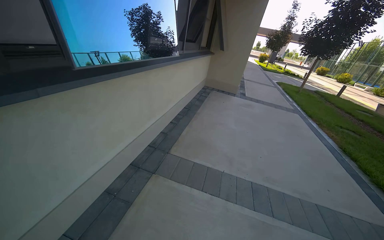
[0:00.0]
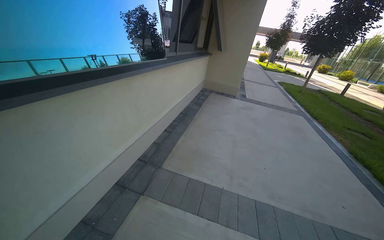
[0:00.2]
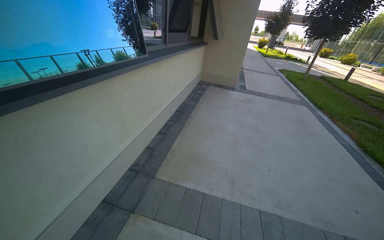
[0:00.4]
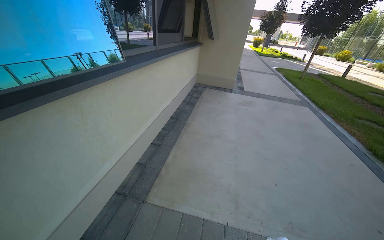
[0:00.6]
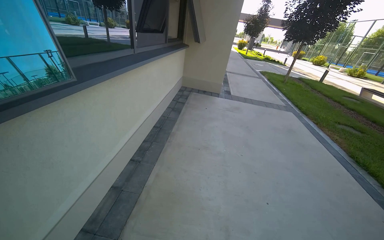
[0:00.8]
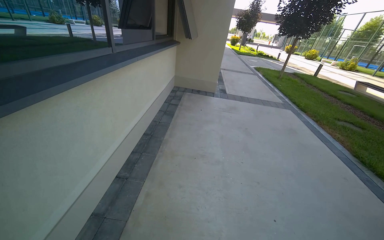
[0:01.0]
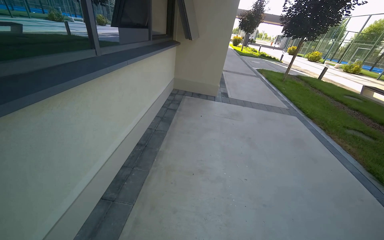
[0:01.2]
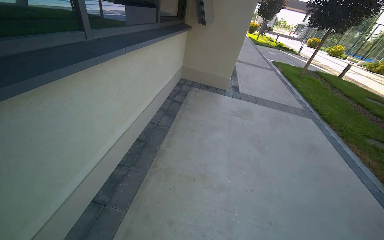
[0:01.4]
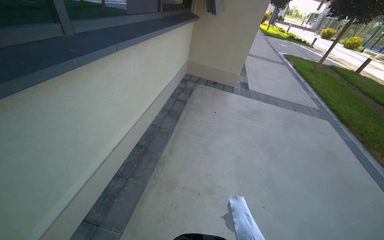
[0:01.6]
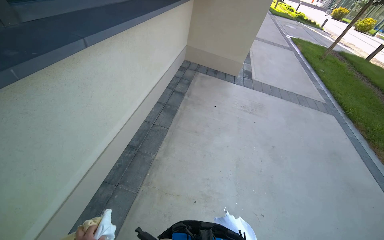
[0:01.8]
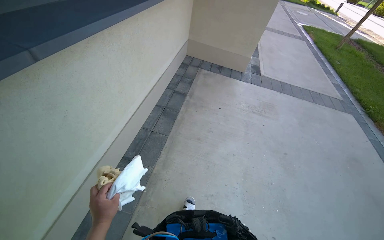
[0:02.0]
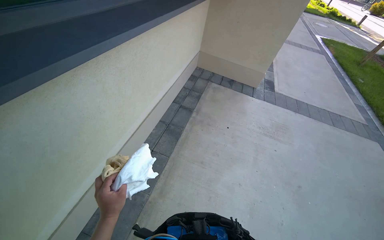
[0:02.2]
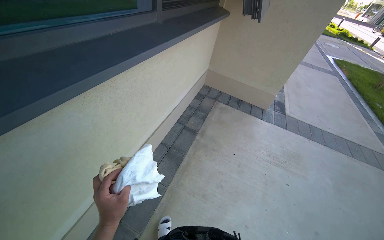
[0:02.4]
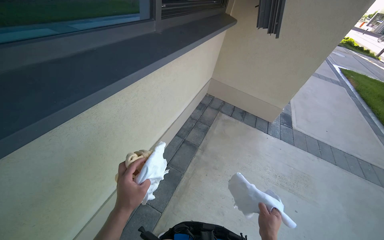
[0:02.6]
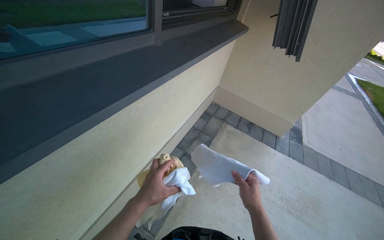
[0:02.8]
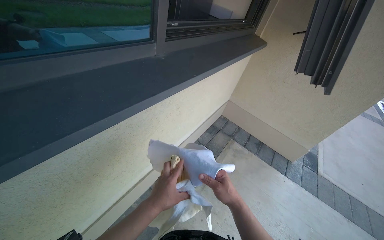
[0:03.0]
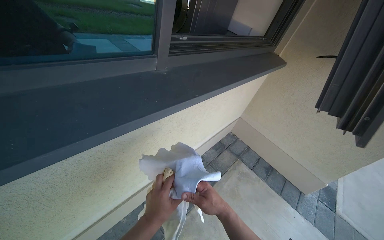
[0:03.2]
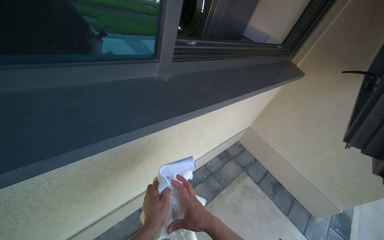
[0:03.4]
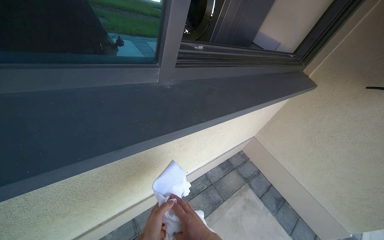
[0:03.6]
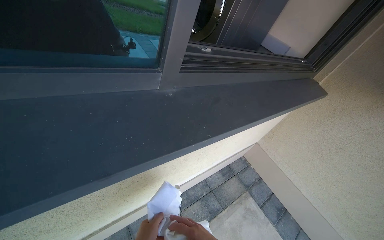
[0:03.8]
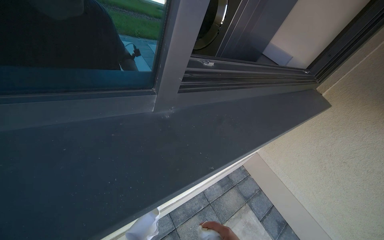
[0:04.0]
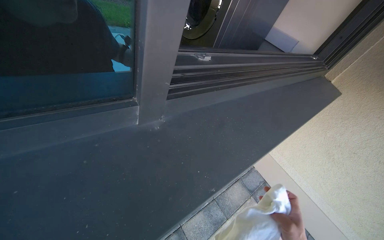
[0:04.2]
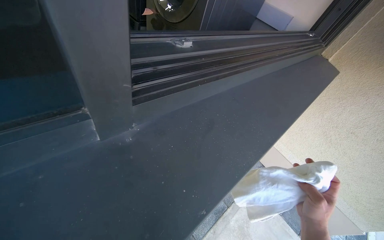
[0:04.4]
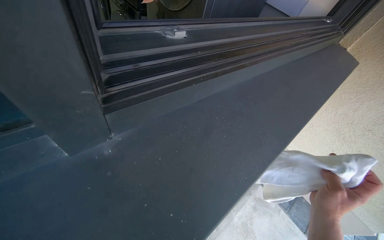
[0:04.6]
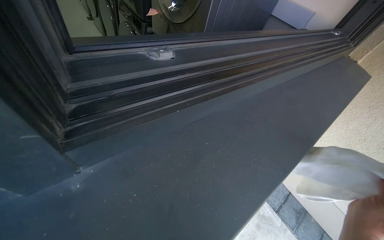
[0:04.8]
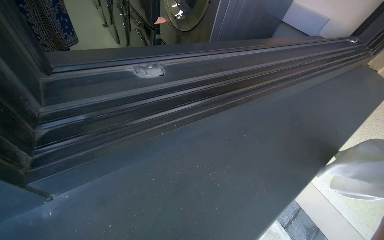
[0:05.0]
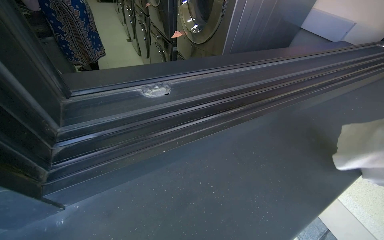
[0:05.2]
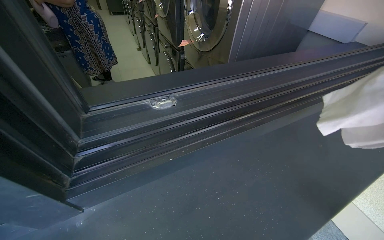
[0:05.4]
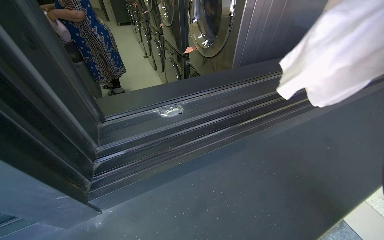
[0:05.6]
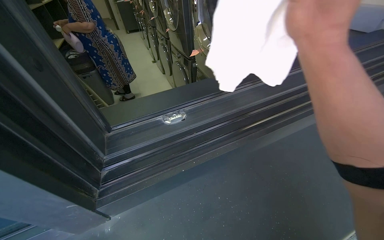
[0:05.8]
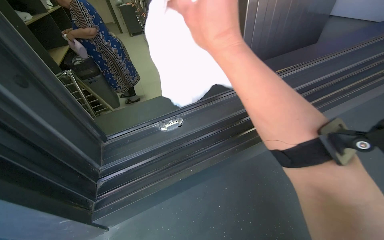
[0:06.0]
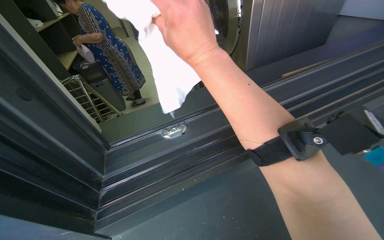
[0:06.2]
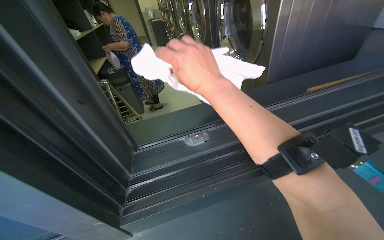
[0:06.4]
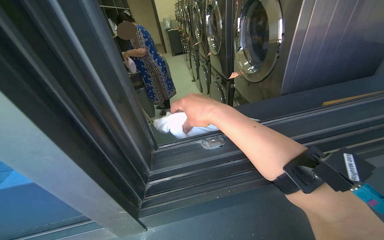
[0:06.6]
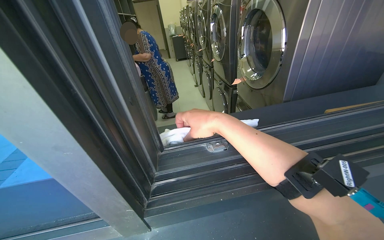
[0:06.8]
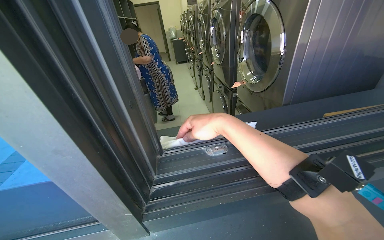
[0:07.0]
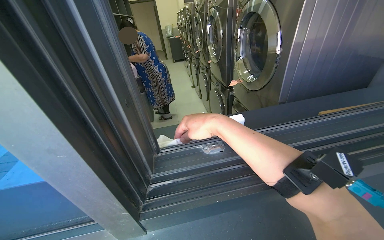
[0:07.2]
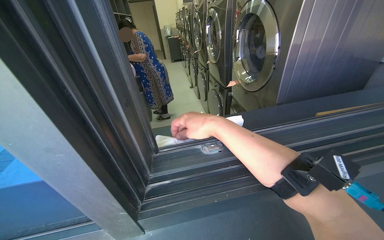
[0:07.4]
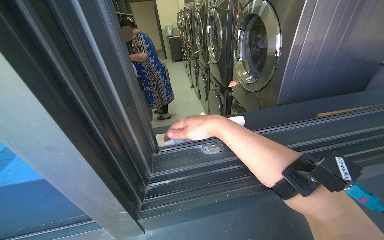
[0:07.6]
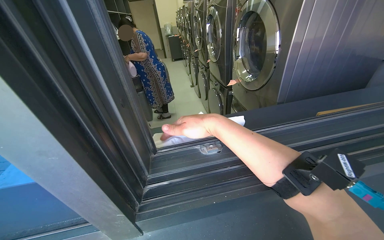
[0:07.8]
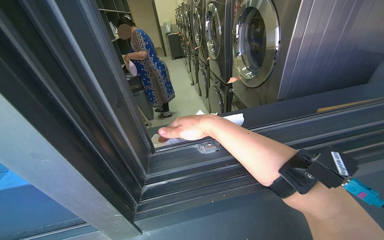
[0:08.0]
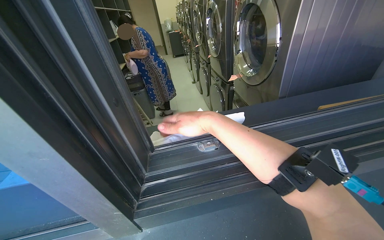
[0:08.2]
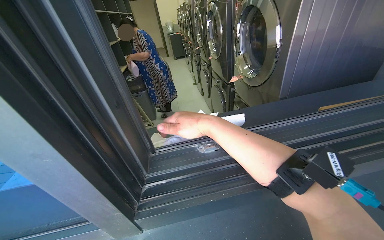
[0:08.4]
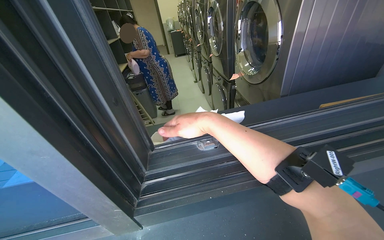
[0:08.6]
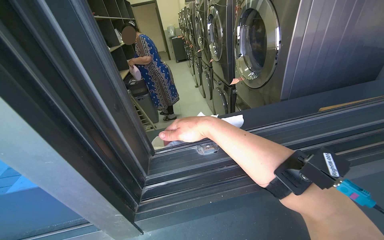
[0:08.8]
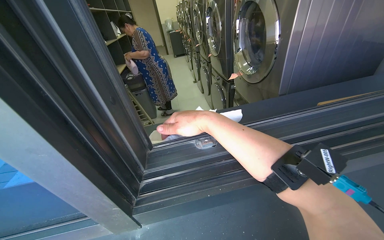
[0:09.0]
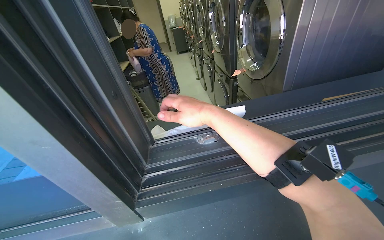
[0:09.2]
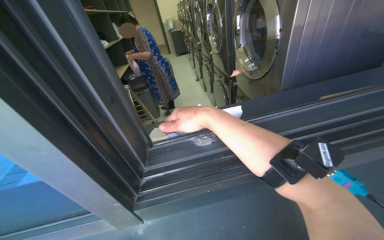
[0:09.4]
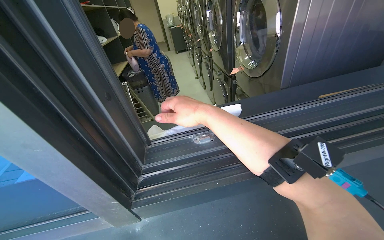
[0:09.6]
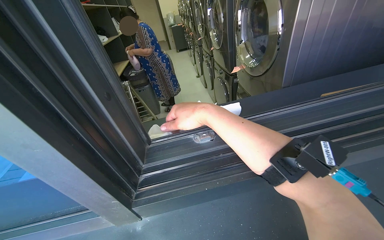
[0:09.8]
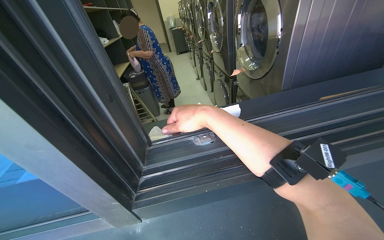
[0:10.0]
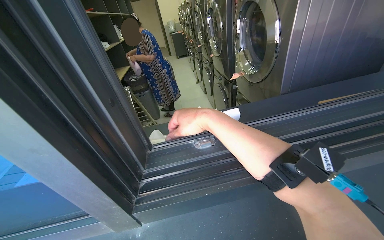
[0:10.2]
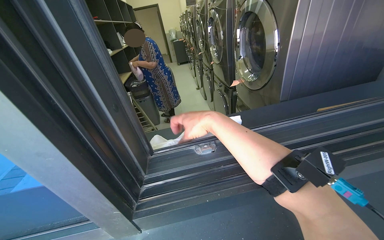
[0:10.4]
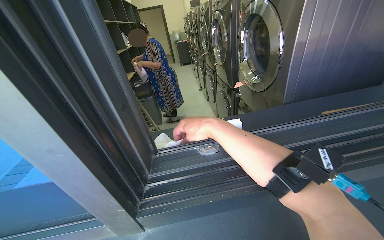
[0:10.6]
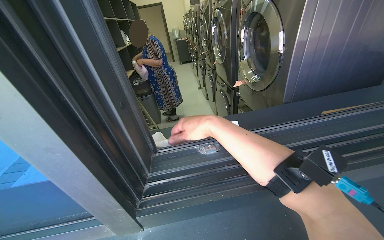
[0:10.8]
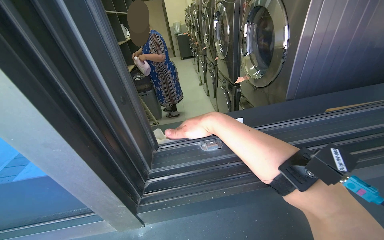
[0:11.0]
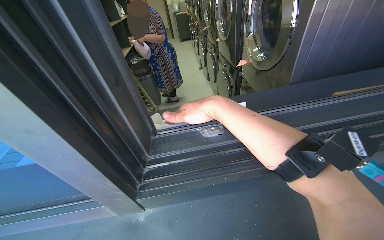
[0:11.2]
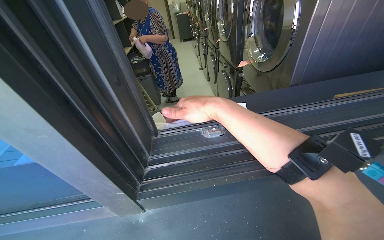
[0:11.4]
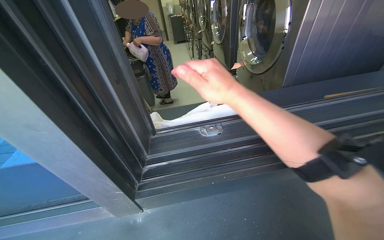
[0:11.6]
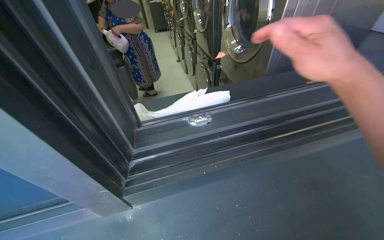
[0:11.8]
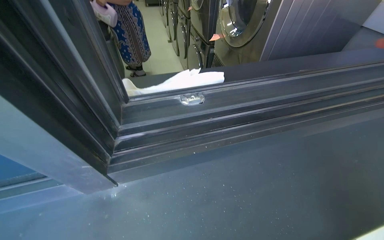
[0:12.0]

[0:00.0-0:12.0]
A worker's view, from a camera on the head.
Job: cleaning windows.
The whole recording: Cleaning glass door. The worker cleans the glass door using a squeegee and then wipes it with a cloth, also cleaning the door handle.
0:00.0 to 0:01.6: The camera is carried about 2 m. The wearer looks approximately 10 degrees further downward.
0:01.6 to 0:03.0: The wearer moves roughly 1.5 m. The head turns to the left by roughly 25 degrees.
0:03.0 to 0:04.4: The camera travels approximately 60 cm.
0:04.4 to 0:06.0: The view pans to the left by approximately 25 degrees.
0:06.0 to 0:07.6: The right hand moves farther from the camera, roughly 10 cm.
0:10.4 to 0:12.0: The wearer looks about 15 degrees further downward.

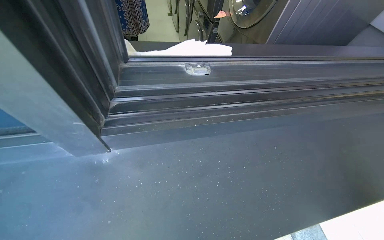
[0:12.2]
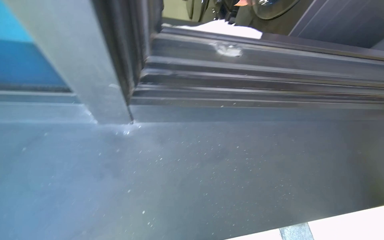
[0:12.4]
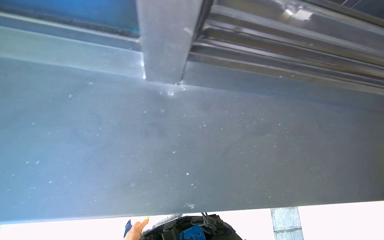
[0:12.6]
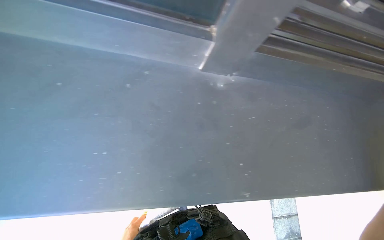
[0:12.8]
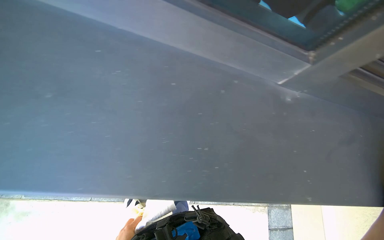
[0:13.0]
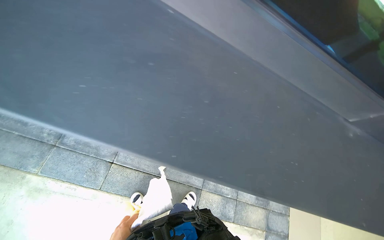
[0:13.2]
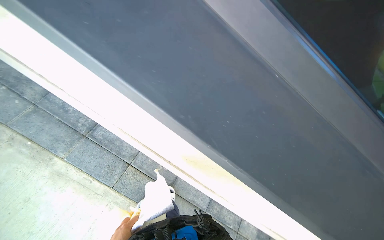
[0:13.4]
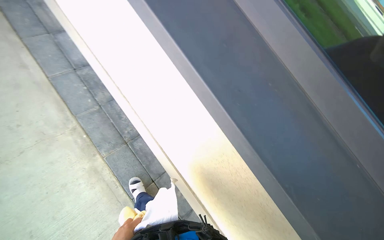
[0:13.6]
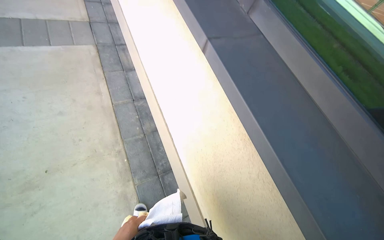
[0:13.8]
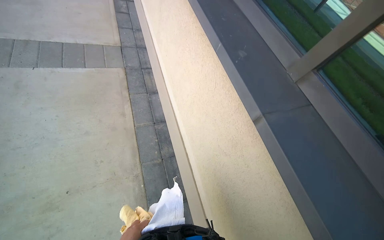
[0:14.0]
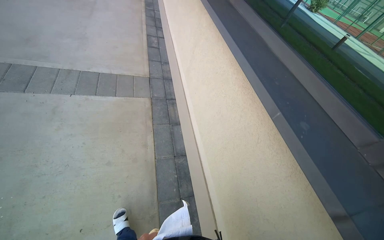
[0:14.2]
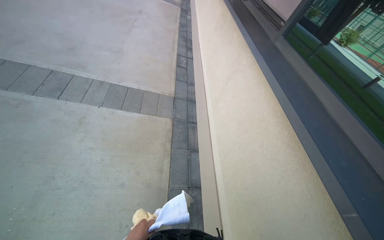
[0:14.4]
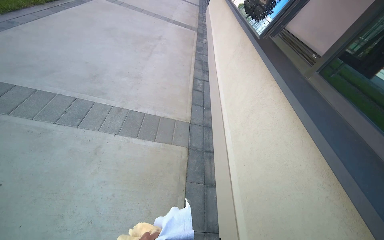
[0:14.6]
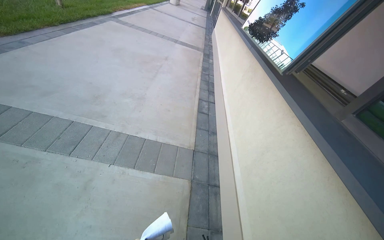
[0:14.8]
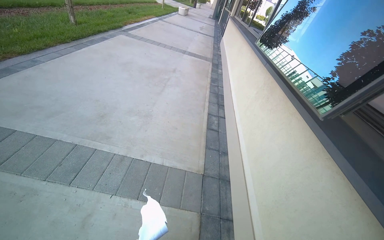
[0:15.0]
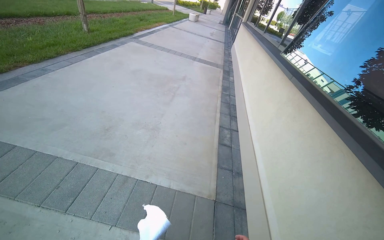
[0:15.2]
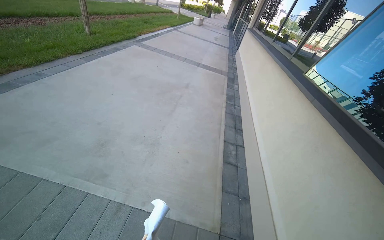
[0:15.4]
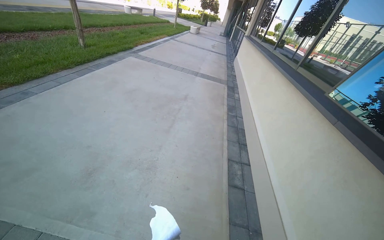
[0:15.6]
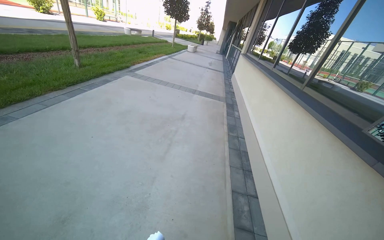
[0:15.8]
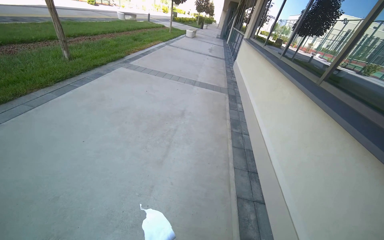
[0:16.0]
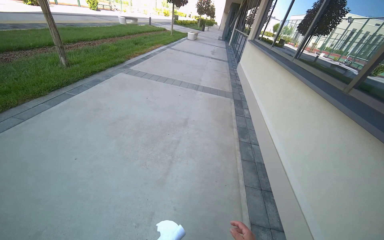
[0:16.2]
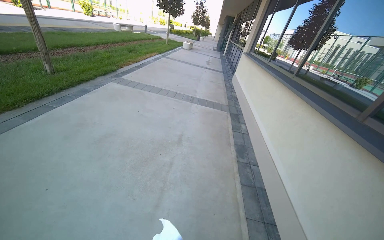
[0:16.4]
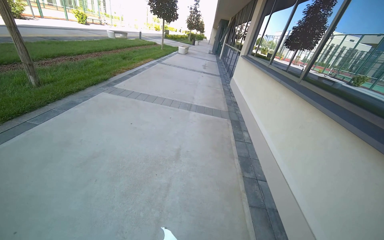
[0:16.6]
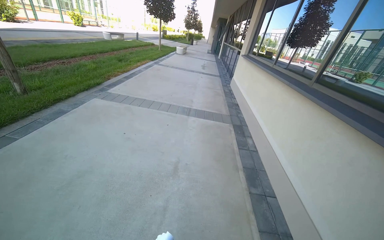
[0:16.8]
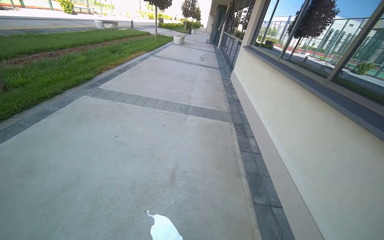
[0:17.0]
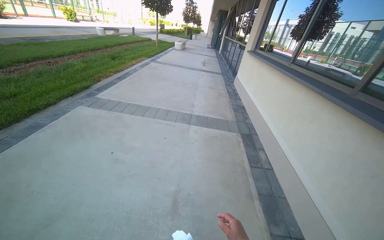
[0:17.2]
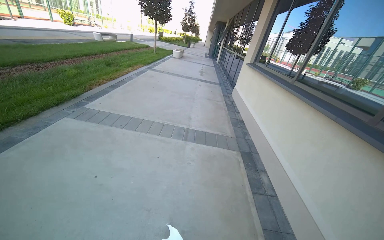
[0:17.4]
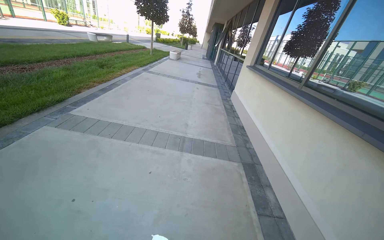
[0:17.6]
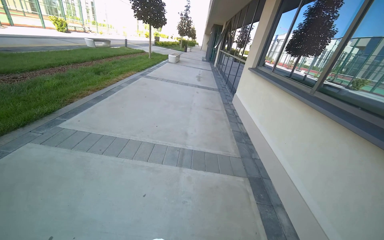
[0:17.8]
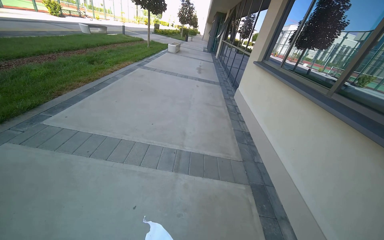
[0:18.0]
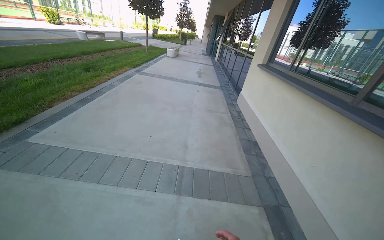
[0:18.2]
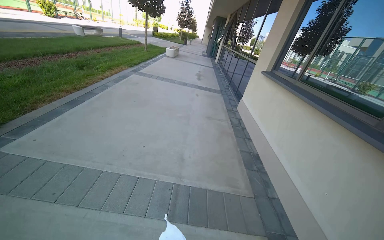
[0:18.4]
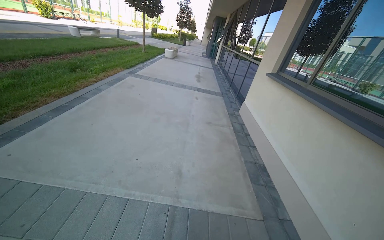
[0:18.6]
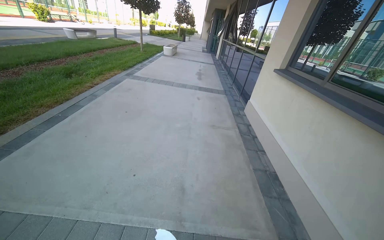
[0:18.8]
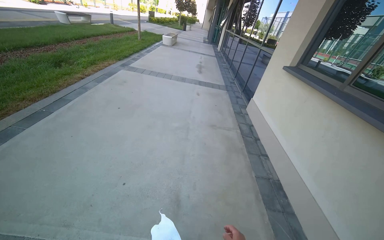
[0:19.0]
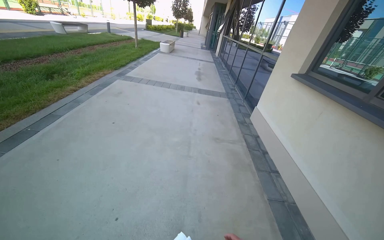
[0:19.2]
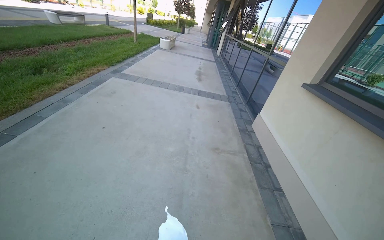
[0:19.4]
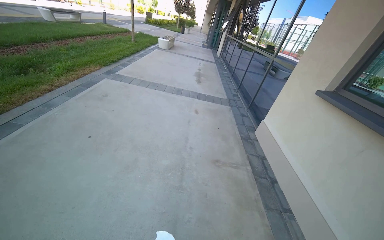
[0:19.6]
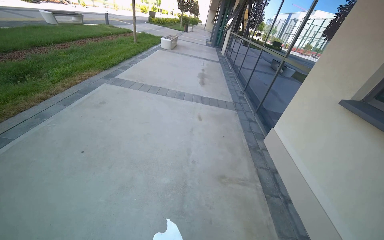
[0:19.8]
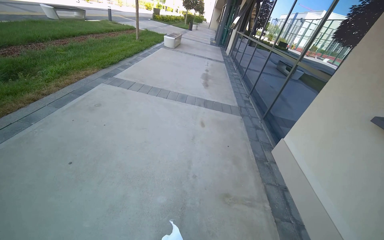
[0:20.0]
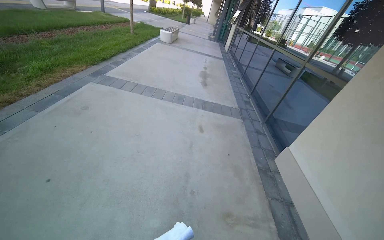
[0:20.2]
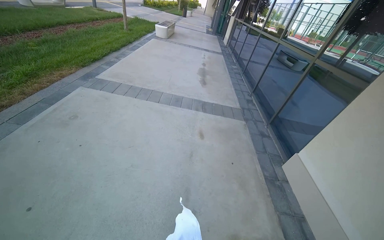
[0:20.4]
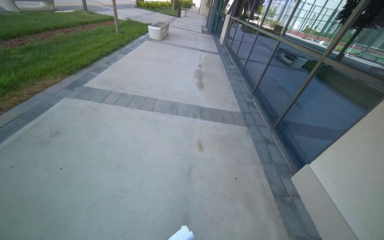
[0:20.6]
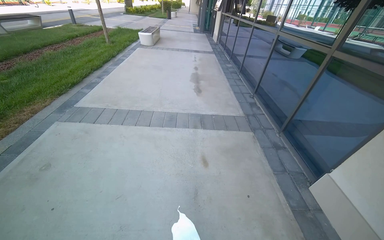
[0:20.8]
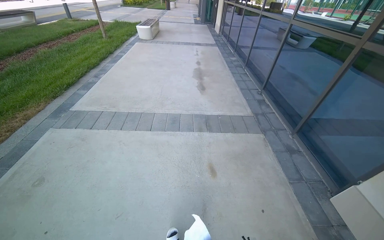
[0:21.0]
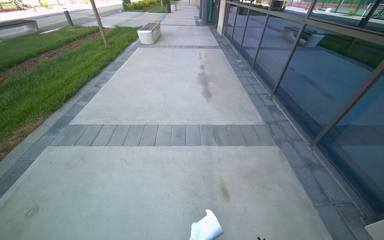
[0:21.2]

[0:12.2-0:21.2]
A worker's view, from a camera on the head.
Job: cleaning windows.
The whole recording: Cleaning glass door. The worker cleans the glass door using a squeegee and then wipes it with a cloth, also cleaning the door handle.
0:12.2 to 0:13.8: The wearer moves about 90 cm. The wearer's head swings roughly 70 degrees to the left. The view tilts about 15 degrees upward.
0:13.8 to 0:15.2: The head travels roughly 1.5 m. The head turns to the left by about 30 degrees. The view tips upward by roughly 35 degrees.
0:15.2 to 0:16.6: The head travels about 1.5 m.
0:16.6 to 0:18.2: The wearer moves approximately 2 m.
0:18.2 to 0:19.8: The head travels about 2 m.
0:19.8 to 0:21.2: The camera travels some 1.5 m.
